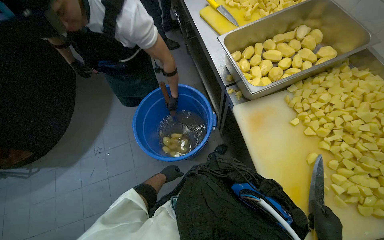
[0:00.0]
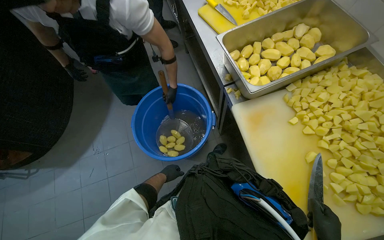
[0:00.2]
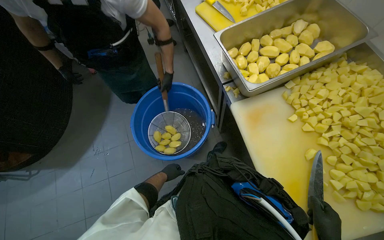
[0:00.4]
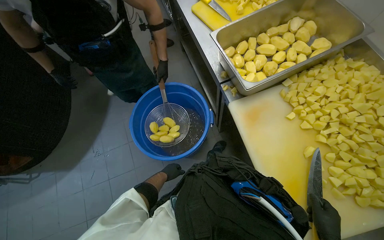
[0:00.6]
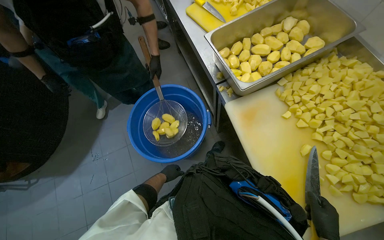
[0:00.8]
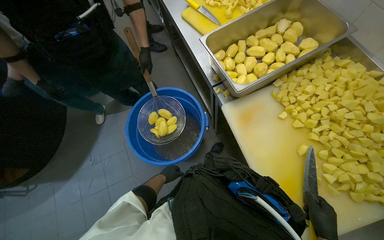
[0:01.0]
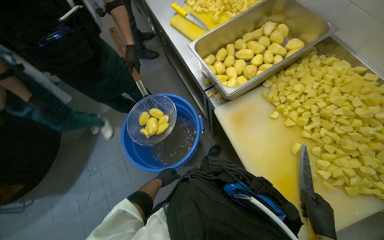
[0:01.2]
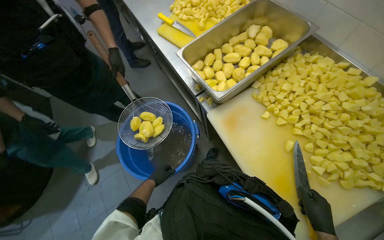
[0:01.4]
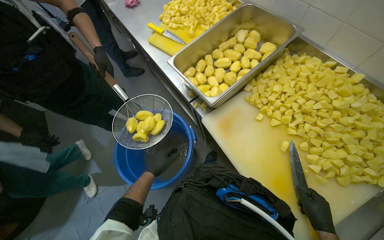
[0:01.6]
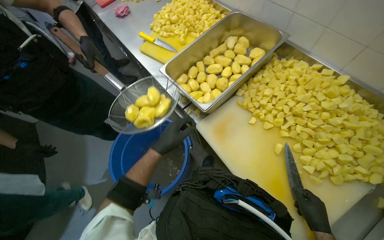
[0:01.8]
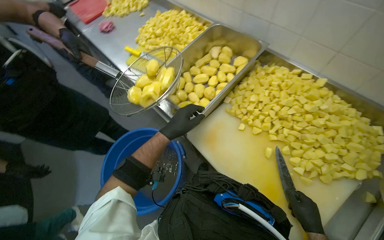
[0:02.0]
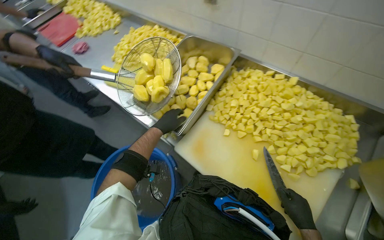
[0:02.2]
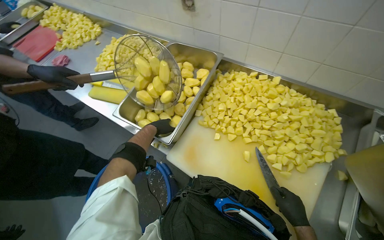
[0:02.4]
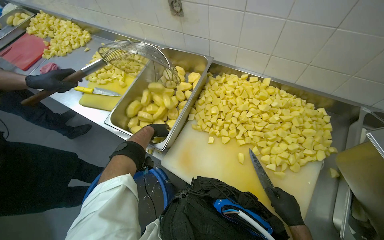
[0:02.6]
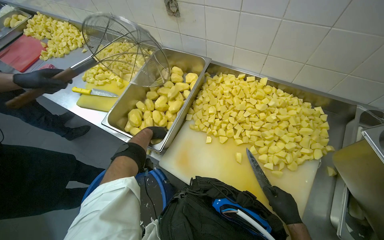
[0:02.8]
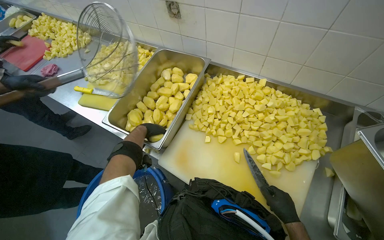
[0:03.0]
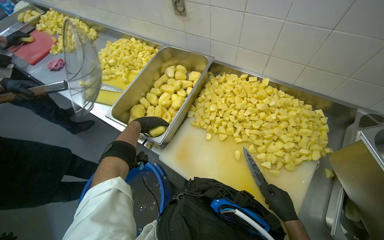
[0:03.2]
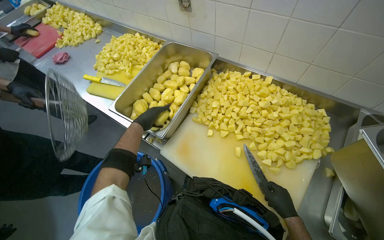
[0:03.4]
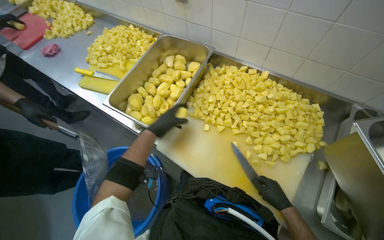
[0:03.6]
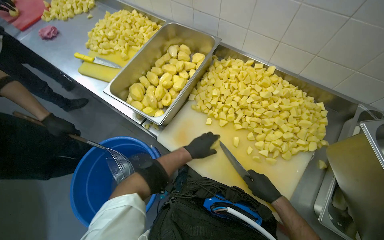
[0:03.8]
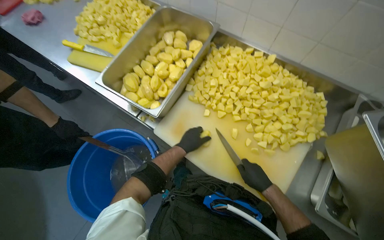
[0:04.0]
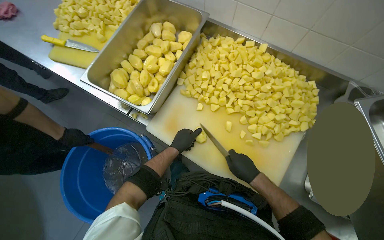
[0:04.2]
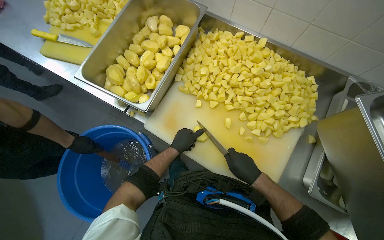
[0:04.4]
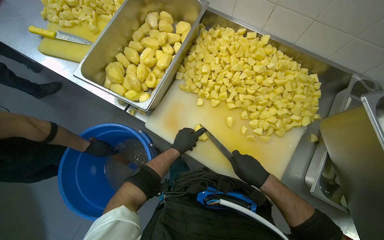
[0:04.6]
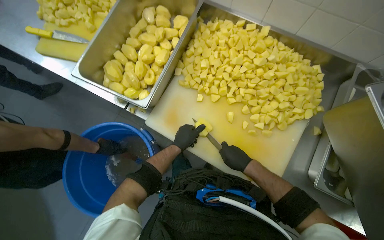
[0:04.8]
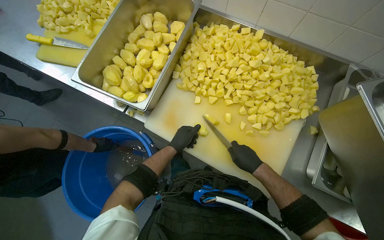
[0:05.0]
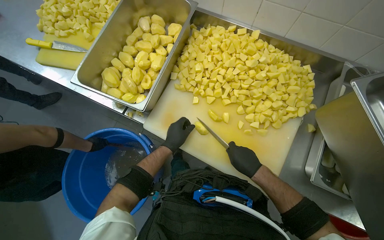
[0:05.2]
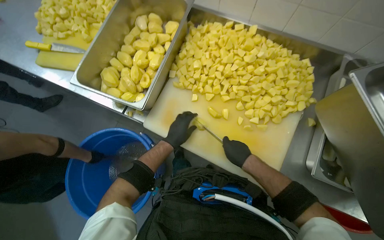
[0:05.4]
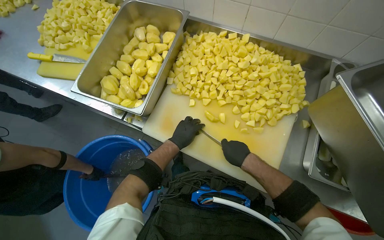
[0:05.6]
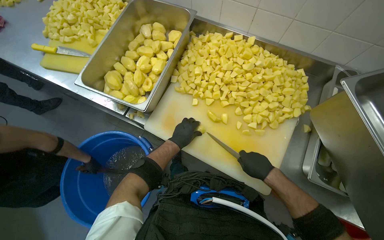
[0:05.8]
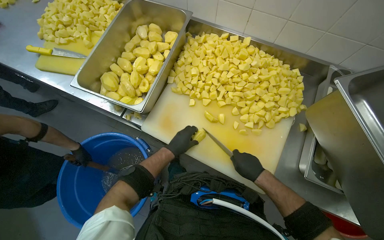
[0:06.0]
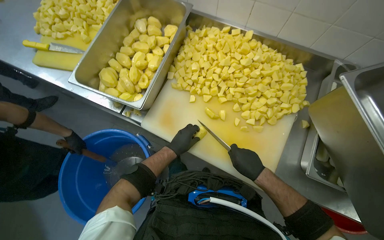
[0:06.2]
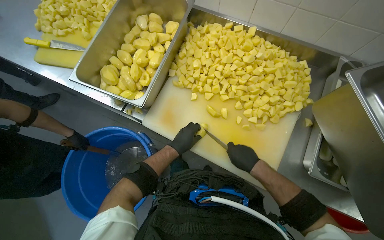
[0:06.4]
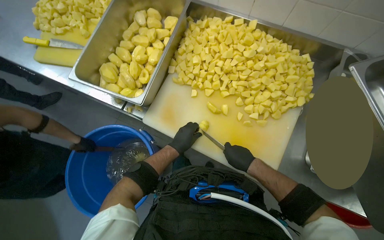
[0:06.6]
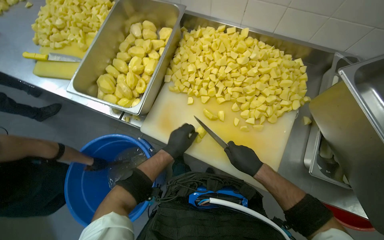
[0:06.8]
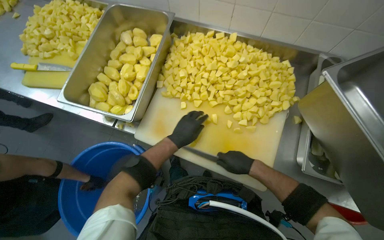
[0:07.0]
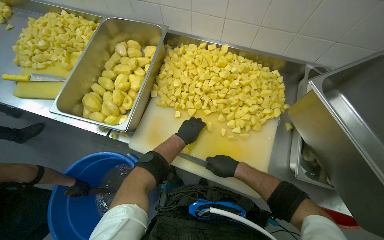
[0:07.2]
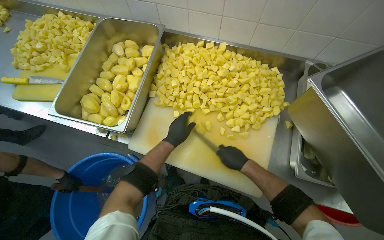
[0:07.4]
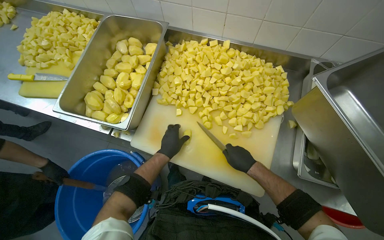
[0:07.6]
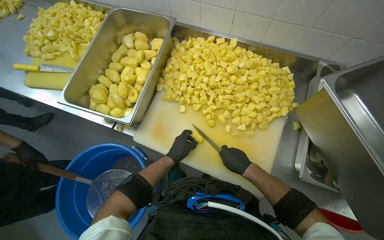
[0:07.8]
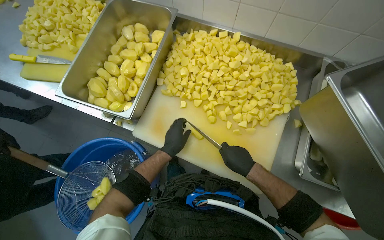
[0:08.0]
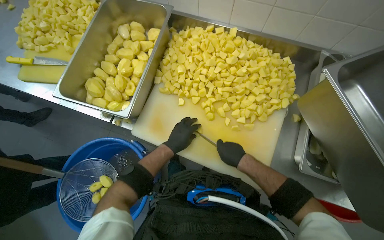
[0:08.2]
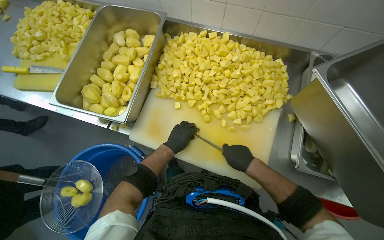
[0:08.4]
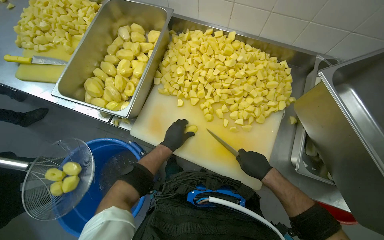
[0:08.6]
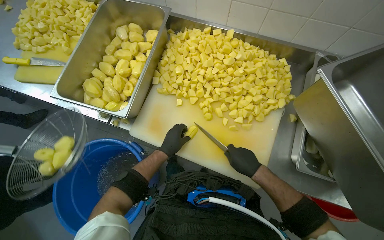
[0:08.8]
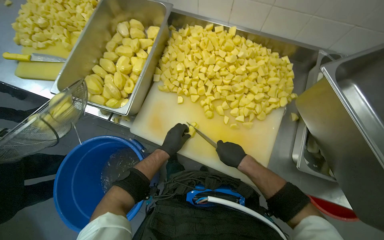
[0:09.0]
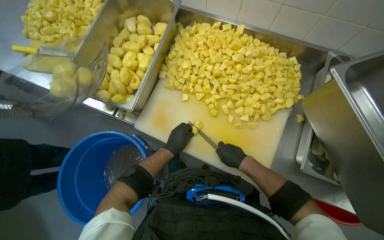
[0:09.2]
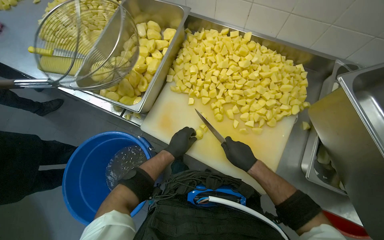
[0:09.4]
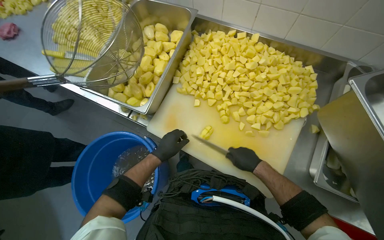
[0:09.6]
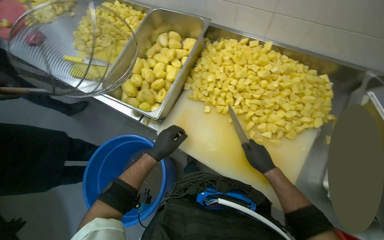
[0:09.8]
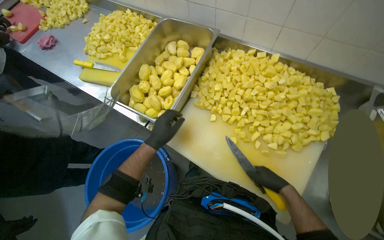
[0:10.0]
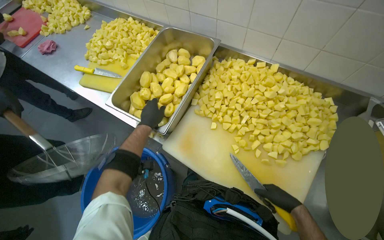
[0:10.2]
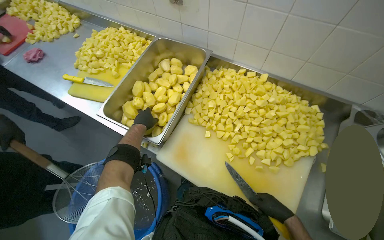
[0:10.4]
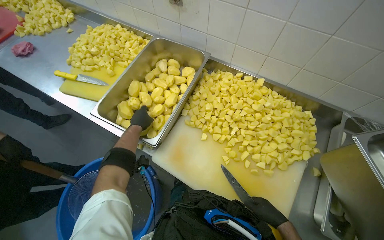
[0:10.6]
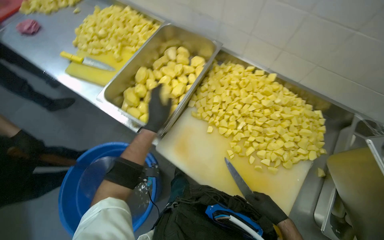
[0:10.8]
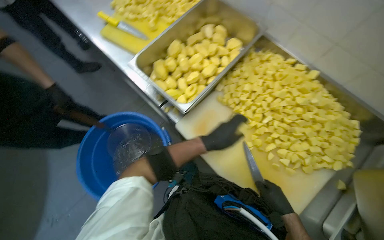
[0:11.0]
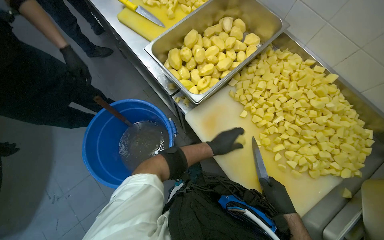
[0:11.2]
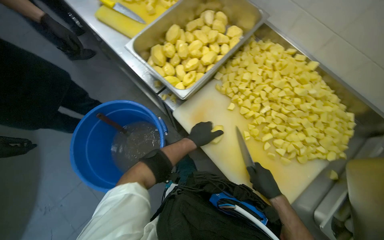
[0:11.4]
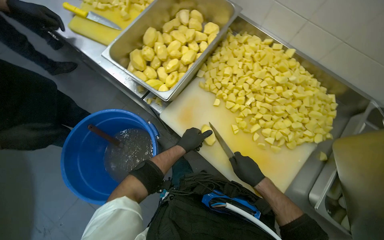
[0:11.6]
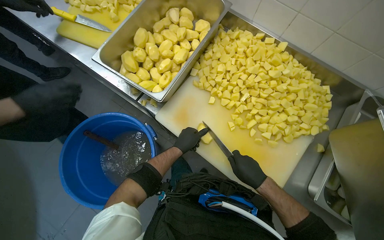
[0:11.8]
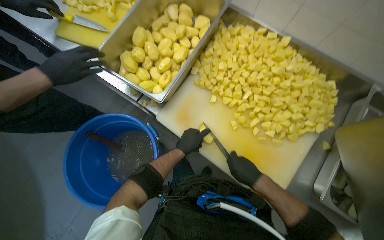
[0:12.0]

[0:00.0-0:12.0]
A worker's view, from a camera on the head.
Job: preparing food.
The whole recording: Dicing potatoes on cutting board. The worker dices peeled potatoes into smaller pieces on a cutting board.
0:00.0 to 0:01.6: The left hand shifts roughly 25 cm up the picture and nearer to the camera.
0:01.6 to 0:03.0: The head turns to the right by about 25 degrees. The left hand shifts about 40 cm up the picture and farther from the camera.
0:03.0 to 0:04.4: The left hand shifts approximately 25 cm down the picture and to the right.
0:04.4 to 0:06.0: The hands work in one place, with small movements.
0:07.6 to 0:09.0: The hands work in one place, with small movements.
0:09.0 to 0:10.4: The left hand goes some 30 cm to the left and up the picture.
0:10.4 to 0:12.0: The left hand shifts about 30 cm down the picture. The right hand shifts some 10 cm to the left.

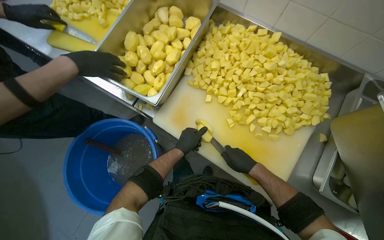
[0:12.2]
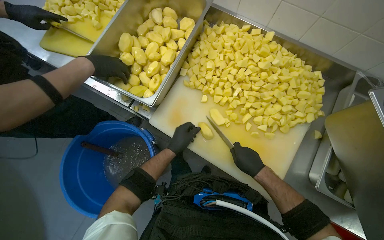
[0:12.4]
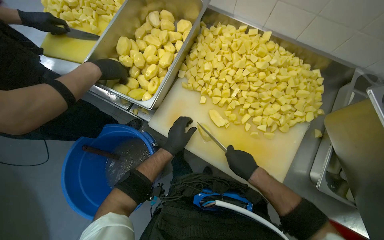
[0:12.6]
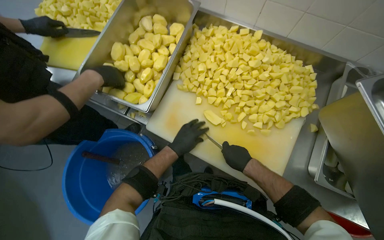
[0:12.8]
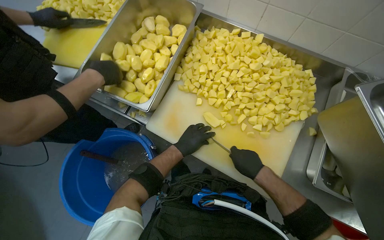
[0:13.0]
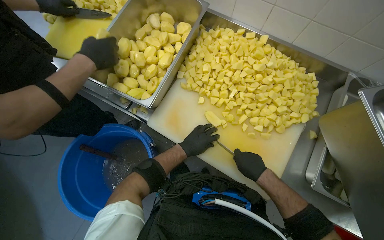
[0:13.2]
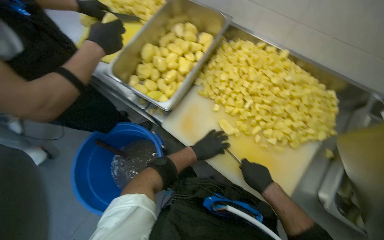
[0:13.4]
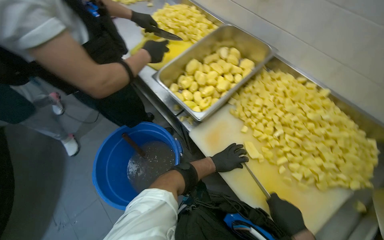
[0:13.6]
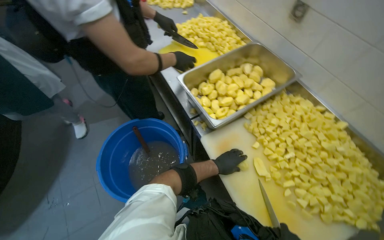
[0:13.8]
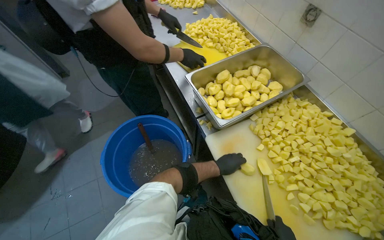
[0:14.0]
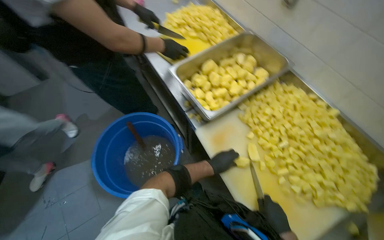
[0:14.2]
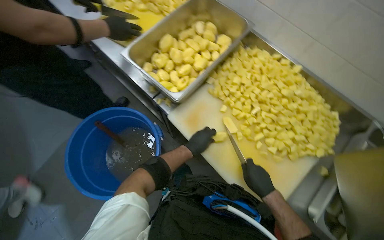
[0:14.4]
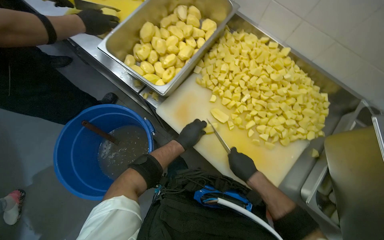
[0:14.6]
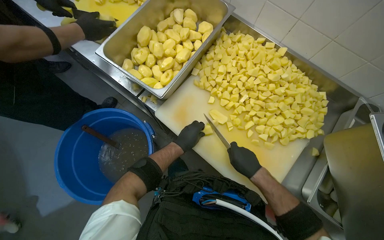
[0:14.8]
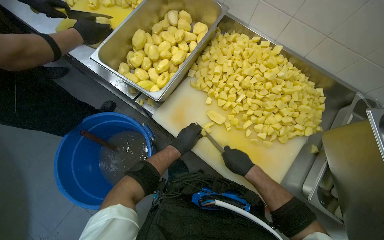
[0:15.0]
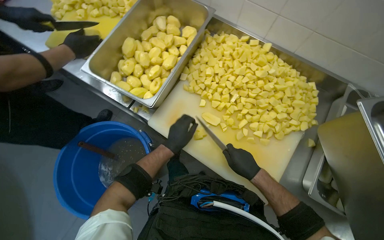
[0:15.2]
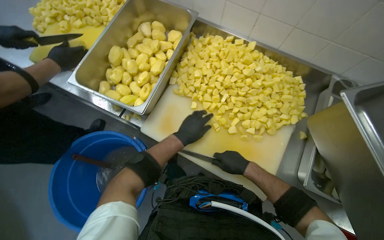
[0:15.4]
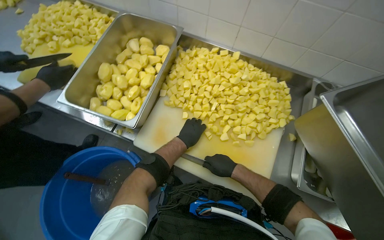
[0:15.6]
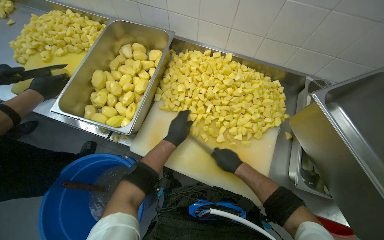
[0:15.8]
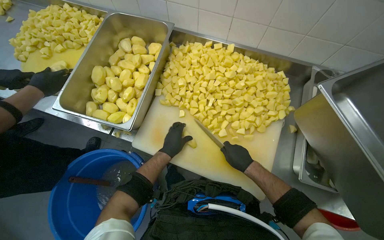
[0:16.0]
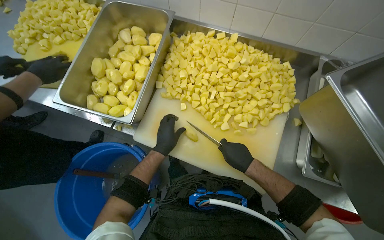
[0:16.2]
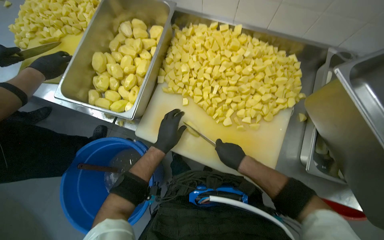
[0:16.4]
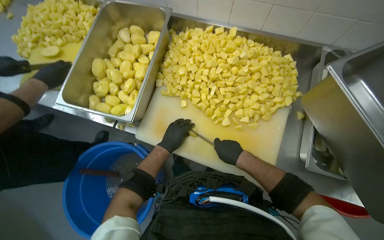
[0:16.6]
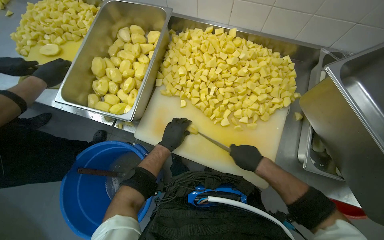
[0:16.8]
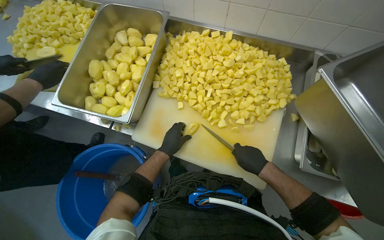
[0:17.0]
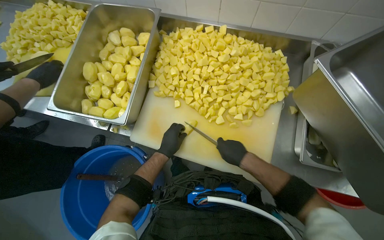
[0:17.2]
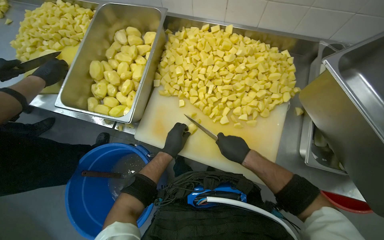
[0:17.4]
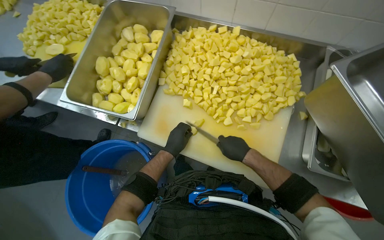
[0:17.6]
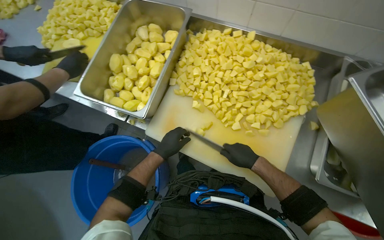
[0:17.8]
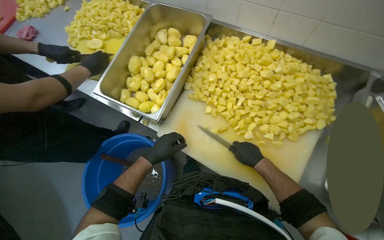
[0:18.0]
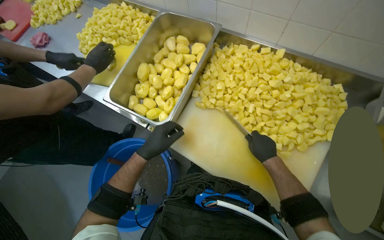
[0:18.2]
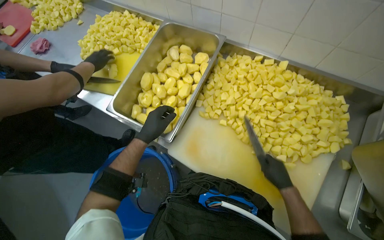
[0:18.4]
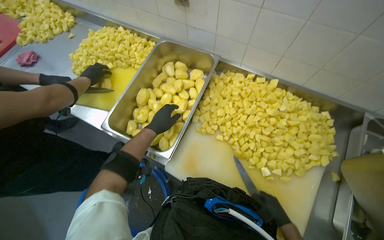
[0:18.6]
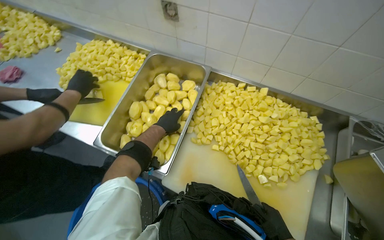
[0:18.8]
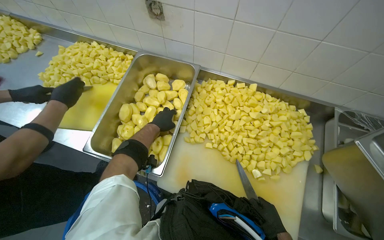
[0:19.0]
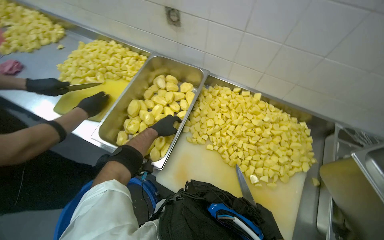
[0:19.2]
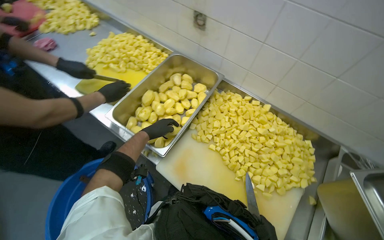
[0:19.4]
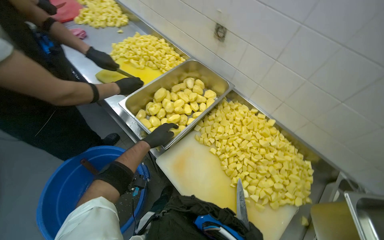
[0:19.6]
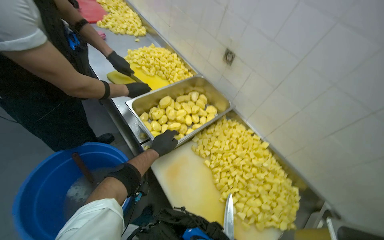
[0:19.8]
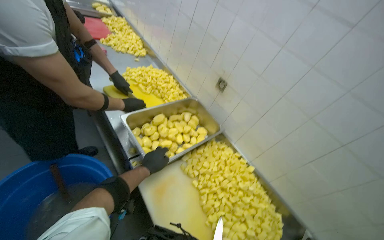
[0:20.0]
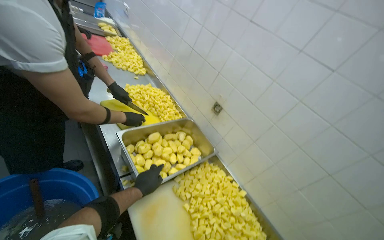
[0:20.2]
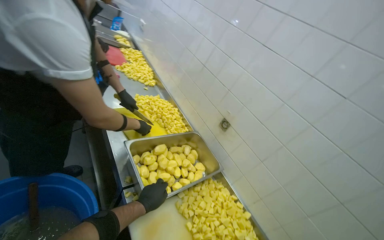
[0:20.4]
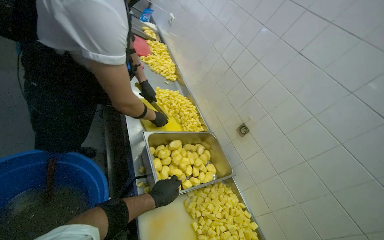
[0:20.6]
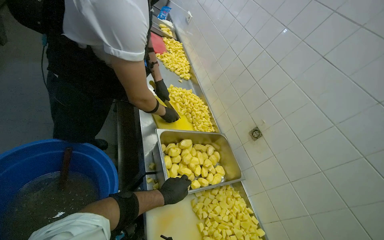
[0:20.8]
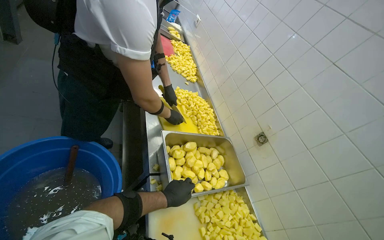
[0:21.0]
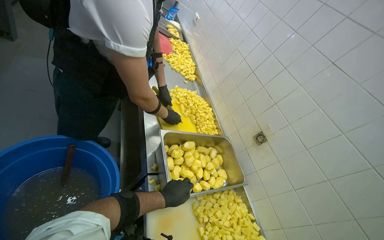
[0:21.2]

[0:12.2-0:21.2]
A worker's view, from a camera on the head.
Job: preparing food.
The whole recording: Dicing potatoes on cutting board. The worker dices peeled potatoes into smaller pieces on a cutting board.
0:12.2 to 0:13.8: The camera pitches upward, by approximately 15 degrees. The scene rotates clockwise by some 30 degrees.
0:13.8 to 0:15.2: The view tips downward by some 10 degrees. Everything in view rotates approximately 25 degrees counterclockwise.
0:16.6 to 0:18.2: The left hand moves nearer to the camera, some 10 cm.
0:18.2 to 0:19.8: The view tilts some 20 degrees upward. Everything in view rotates some 30 degrees clockwise.
0:19.8 to 0:21.2: The wearer looks roughly 20 degrees further upward. The scene rotates clockwise by approximately 30 degrees.
